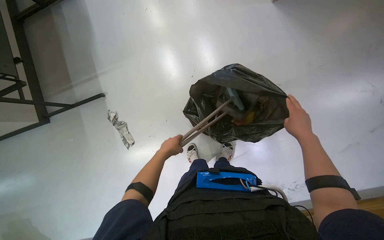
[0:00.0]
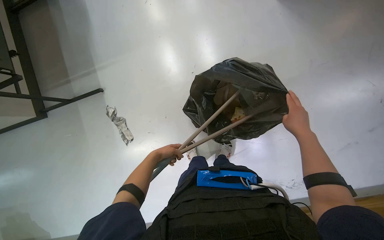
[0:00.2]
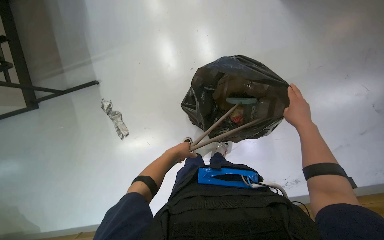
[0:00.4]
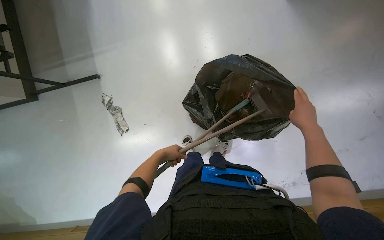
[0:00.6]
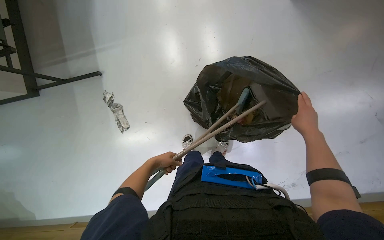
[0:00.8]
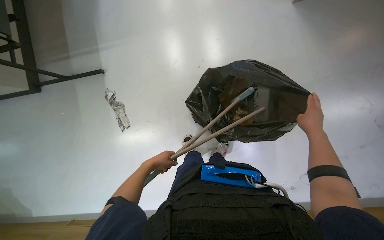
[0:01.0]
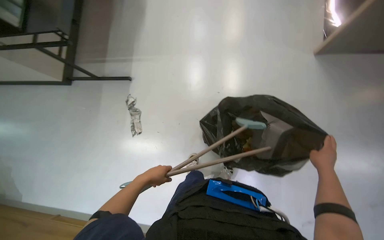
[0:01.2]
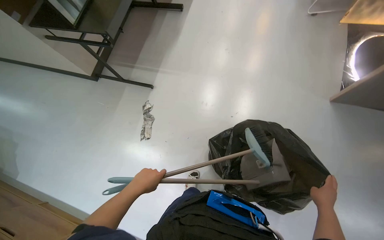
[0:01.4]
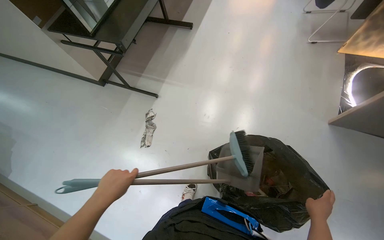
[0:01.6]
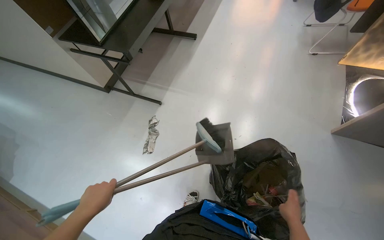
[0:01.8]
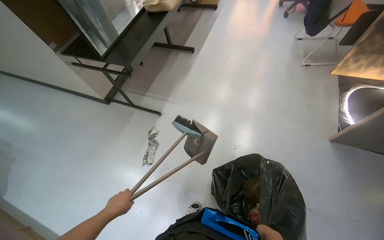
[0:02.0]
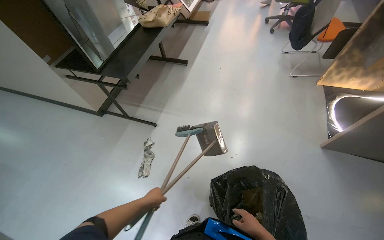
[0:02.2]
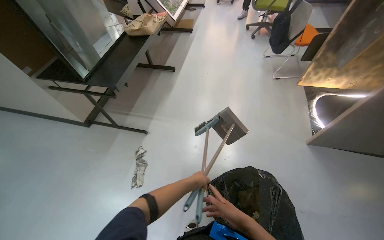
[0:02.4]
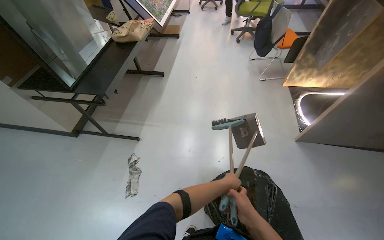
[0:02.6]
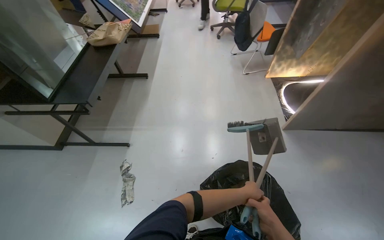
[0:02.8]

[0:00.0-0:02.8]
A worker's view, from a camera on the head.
Job: sweeping floor.
The whole recording: Sweeping and collecting trash. The worker sweeps the floor with a broom and collects trash into a black bag.
0:00.0 to 0:01.4: The scene turns about 35 degrees clockwise in the picture.
0:01.4 to 0:02.8: The view tilts some 15 degrees upward. The left hand moves to the right, roughly 35 cm. The right hand heads to the left, covering roughly 25 cm.

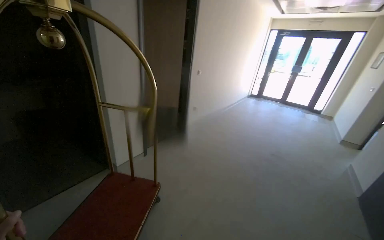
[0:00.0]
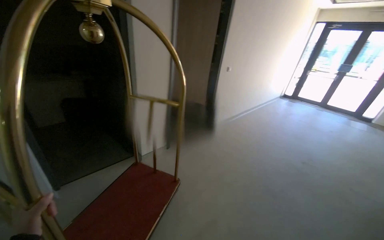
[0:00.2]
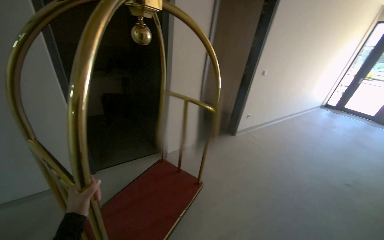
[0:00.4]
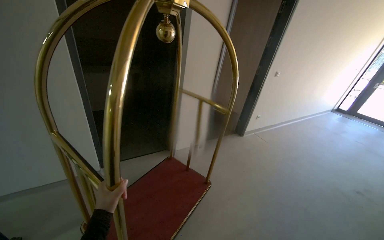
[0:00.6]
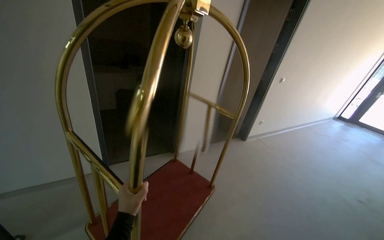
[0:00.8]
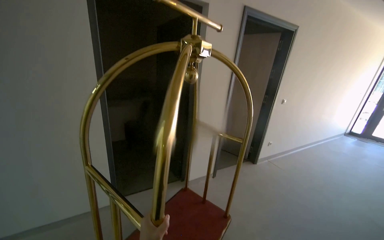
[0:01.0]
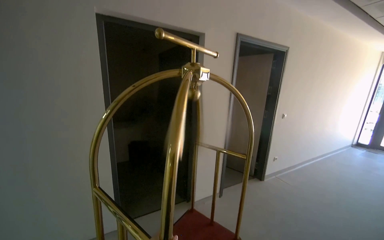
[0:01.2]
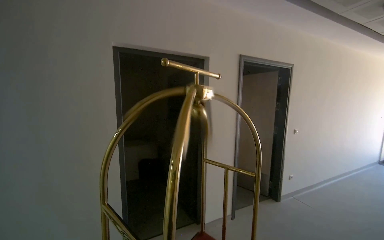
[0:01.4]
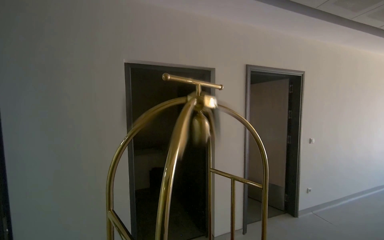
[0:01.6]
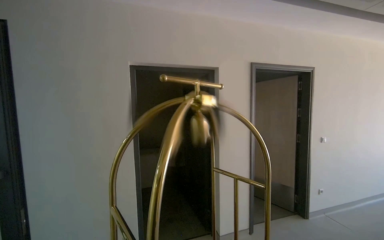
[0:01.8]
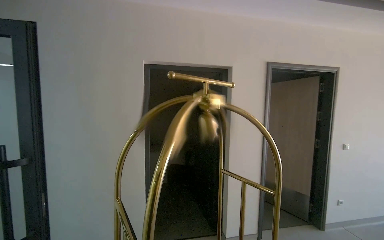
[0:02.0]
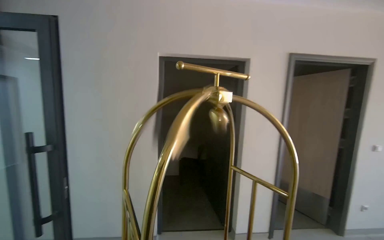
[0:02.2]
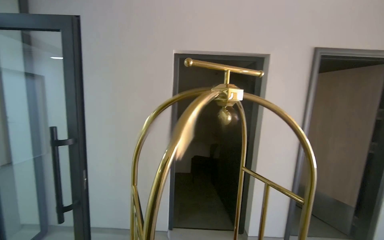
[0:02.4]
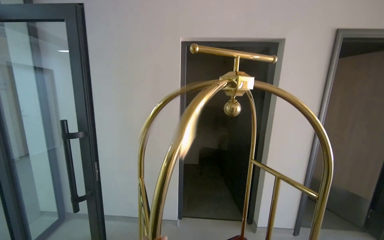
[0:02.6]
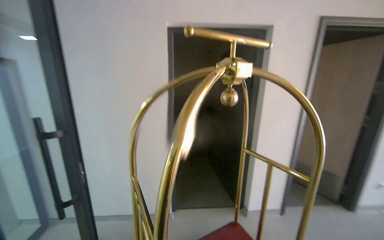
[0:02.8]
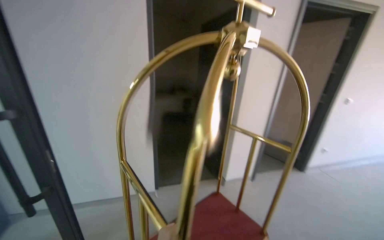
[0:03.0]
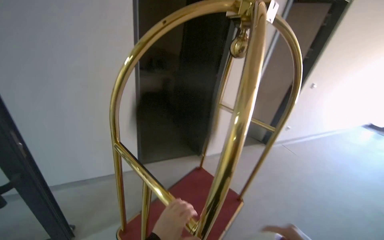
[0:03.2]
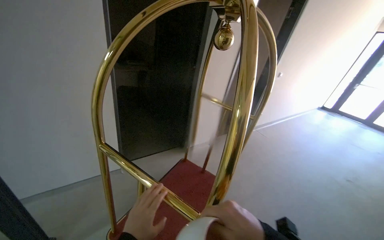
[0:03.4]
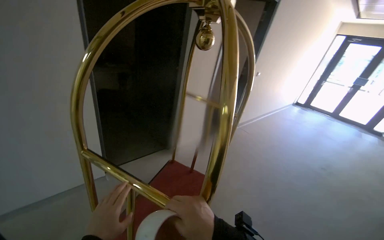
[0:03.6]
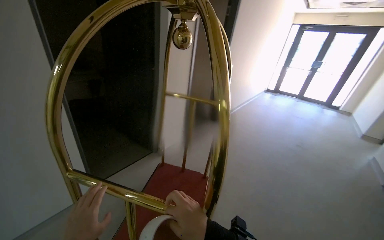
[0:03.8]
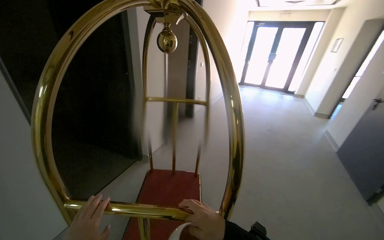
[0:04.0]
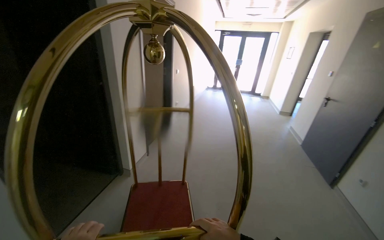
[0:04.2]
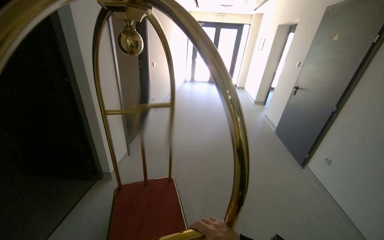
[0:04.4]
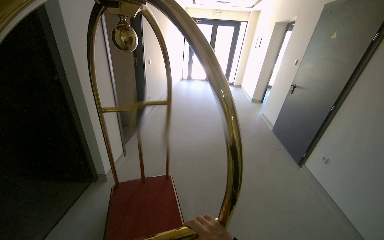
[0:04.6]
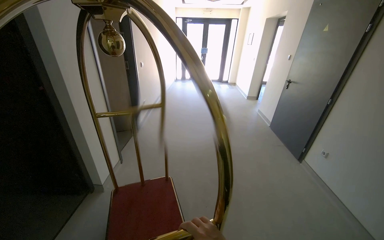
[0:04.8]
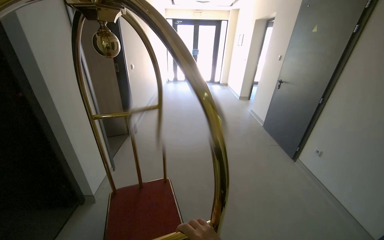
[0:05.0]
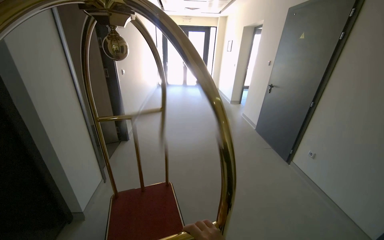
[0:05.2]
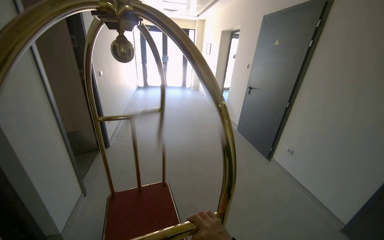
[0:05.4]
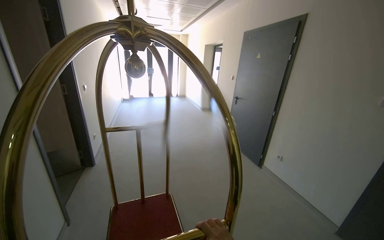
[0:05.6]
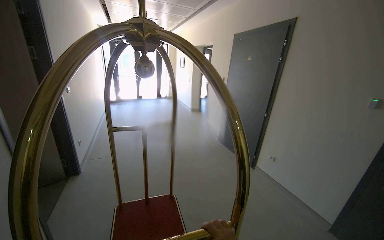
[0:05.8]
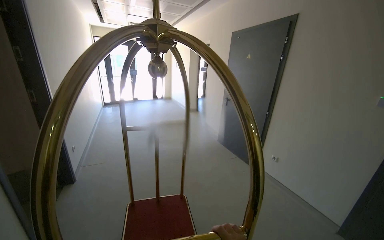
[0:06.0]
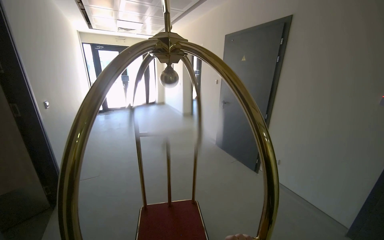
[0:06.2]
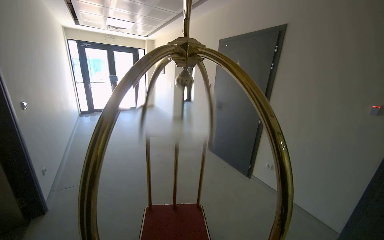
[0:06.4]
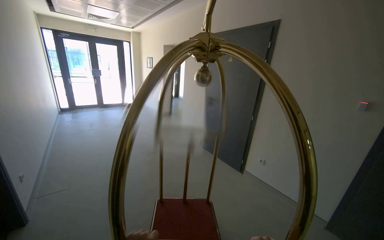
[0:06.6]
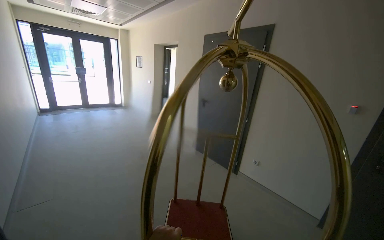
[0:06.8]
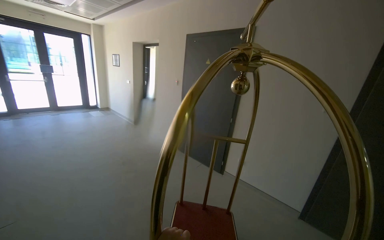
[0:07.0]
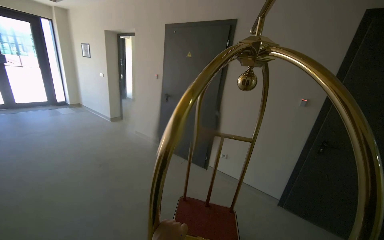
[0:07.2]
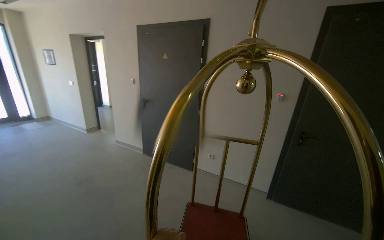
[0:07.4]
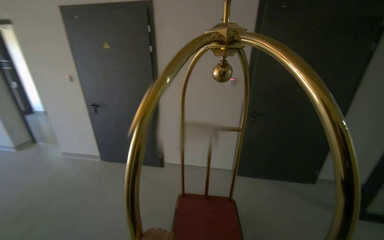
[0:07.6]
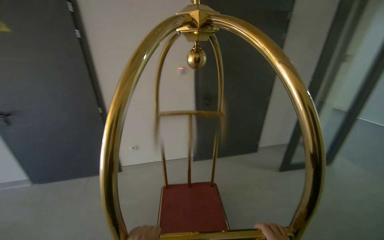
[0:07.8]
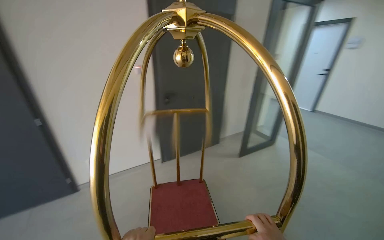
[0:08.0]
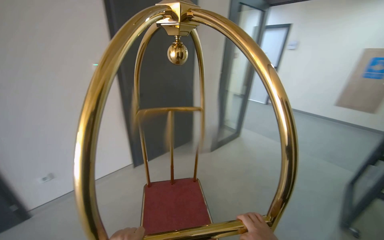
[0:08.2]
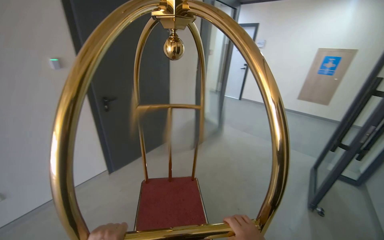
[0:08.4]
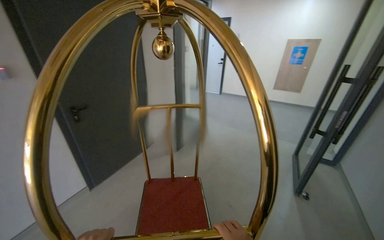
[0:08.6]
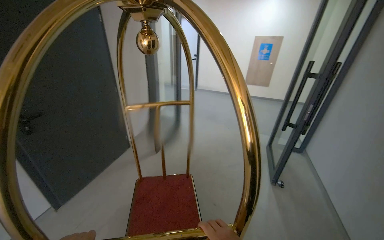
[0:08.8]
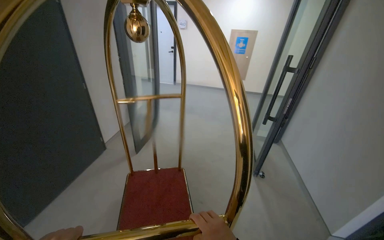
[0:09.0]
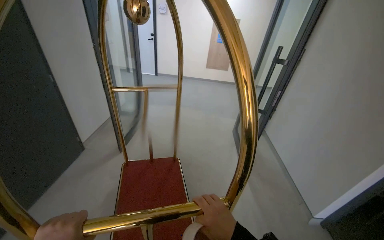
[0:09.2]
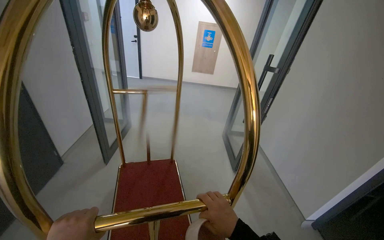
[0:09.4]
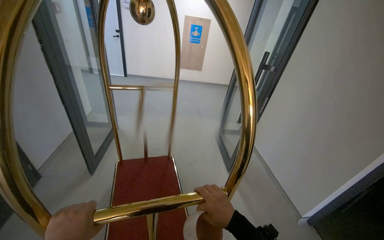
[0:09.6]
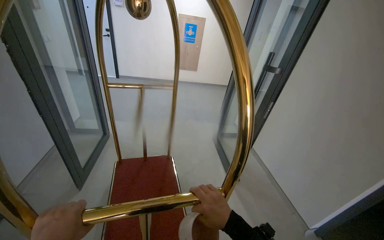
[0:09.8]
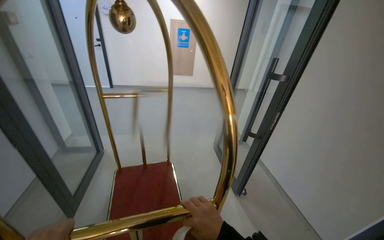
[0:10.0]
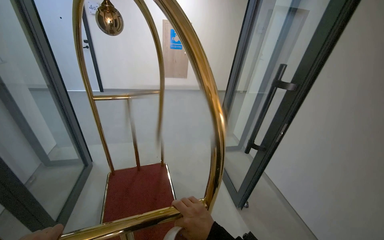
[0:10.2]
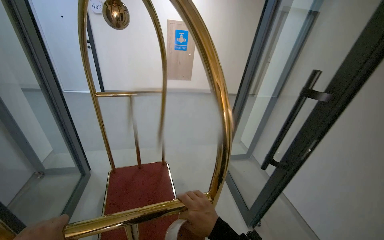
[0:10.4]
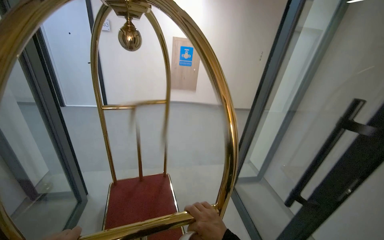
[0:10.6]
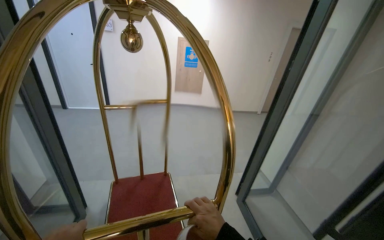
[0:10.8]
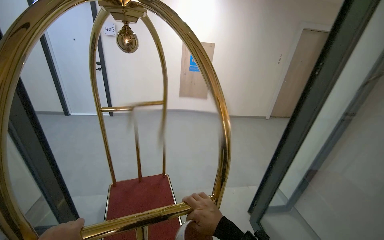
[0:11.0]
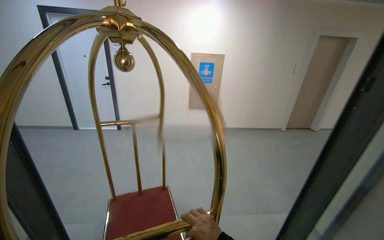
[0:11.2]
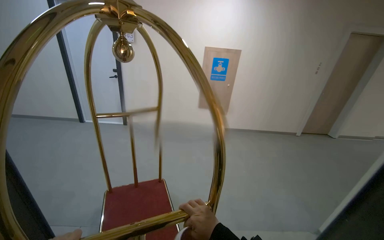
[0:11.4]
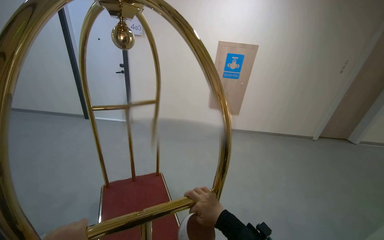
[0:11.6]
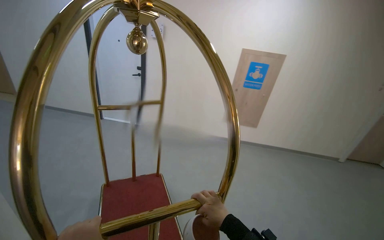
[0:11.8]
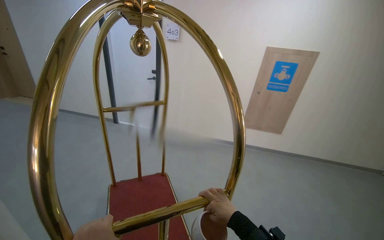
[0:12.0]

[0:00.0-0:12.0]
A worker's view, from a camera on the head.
Job: organizing items.
The whole recording: Pushing empty luggage cart. The worker pushes an empty luggage cart down the hallway.
0:00.0 to 0:01.6: The view swings some 30 degrees to the left. The wearer looks some 25 degrees further upward.
0:01.6 to 0:03.0: The view tilts some 20 degrees downward.
0:03.0 to 0:04.4: The wearer's head swings roughly 65 degrees to the right. The wearer looks approximately 15 degrees further downward.
0:04.4 to 0:06.0: The head travels about 60 cm. The wearer's head swings roughly 30 degrees to the right.
0:06.0 to 0:07.6: The wearer moves roughly 80 cm. The head turns to the right by some 60 degrees.
0:07.6 to 0:09.0: The camera is carried about 70 cm. The head rotates roughly 90 degrees to the right.
0:09.0 to 0:10.4: The head travels about 1 m. The camera sweeps to the right, by some 25 degrees.
0:10.4 to 0:12.0: The camera is carried approximately 1 m. The wearer looks some 30 degrees further to the left.

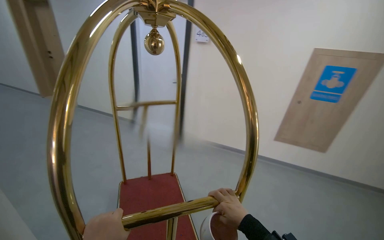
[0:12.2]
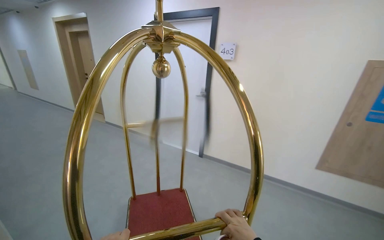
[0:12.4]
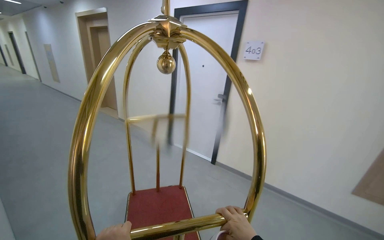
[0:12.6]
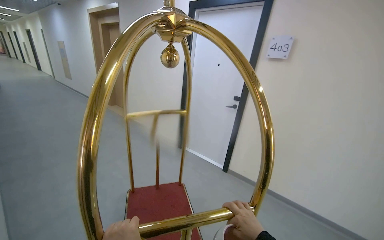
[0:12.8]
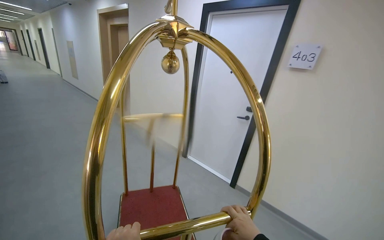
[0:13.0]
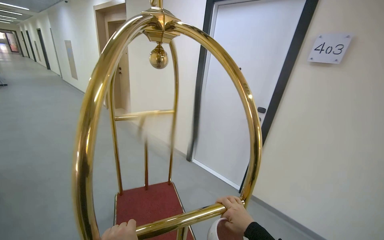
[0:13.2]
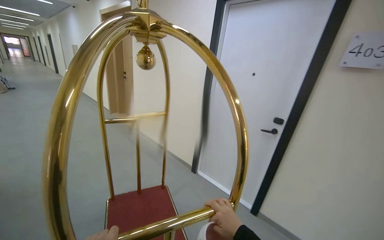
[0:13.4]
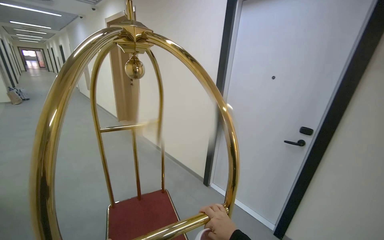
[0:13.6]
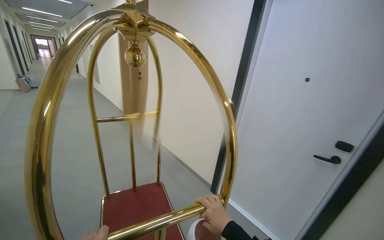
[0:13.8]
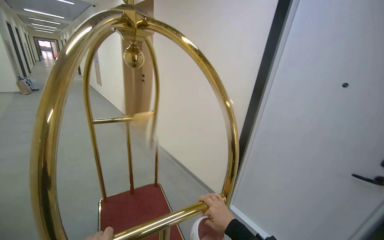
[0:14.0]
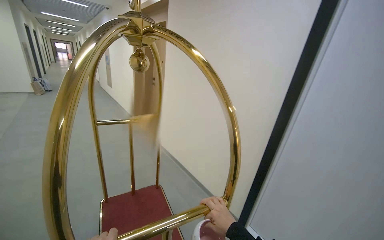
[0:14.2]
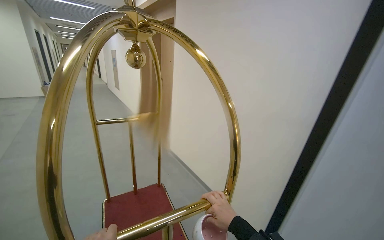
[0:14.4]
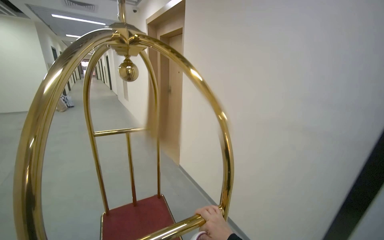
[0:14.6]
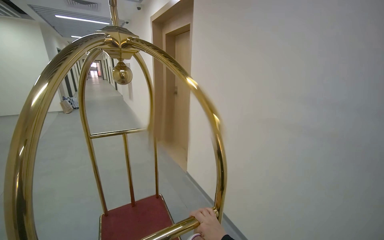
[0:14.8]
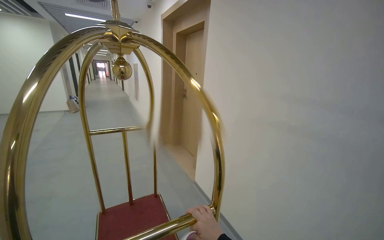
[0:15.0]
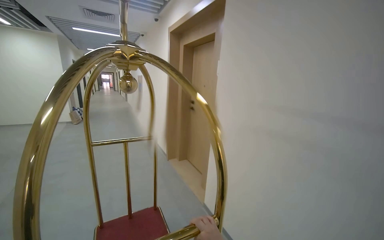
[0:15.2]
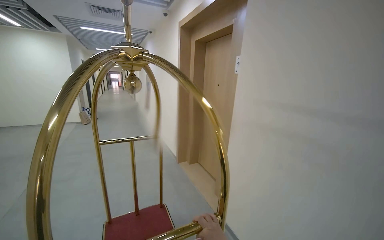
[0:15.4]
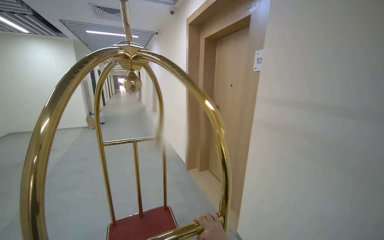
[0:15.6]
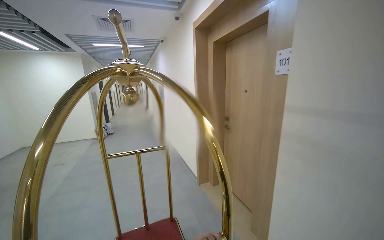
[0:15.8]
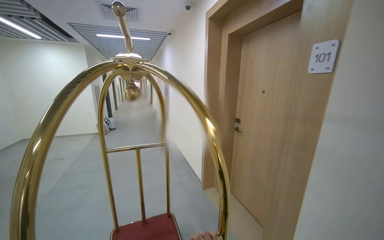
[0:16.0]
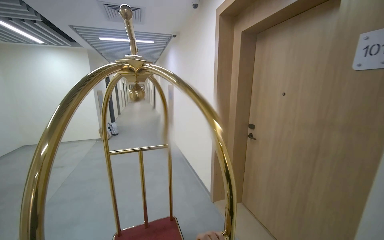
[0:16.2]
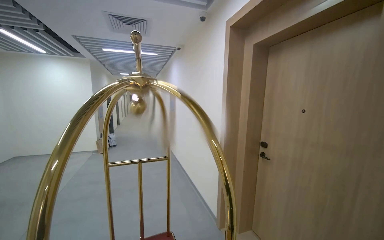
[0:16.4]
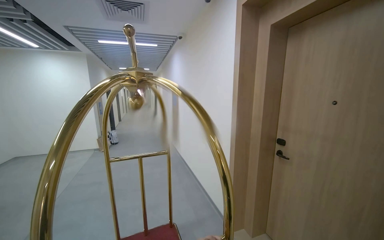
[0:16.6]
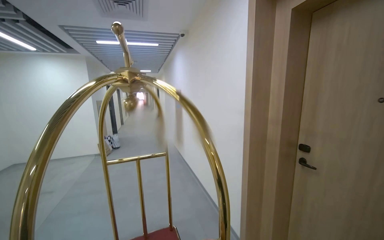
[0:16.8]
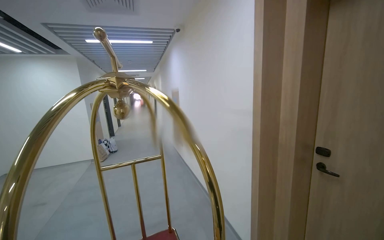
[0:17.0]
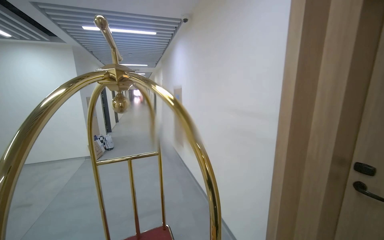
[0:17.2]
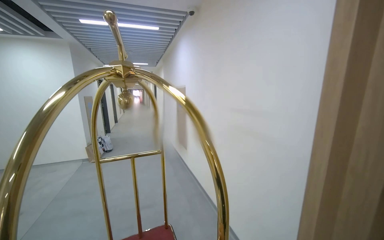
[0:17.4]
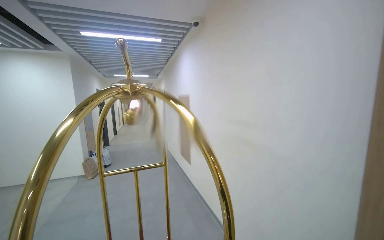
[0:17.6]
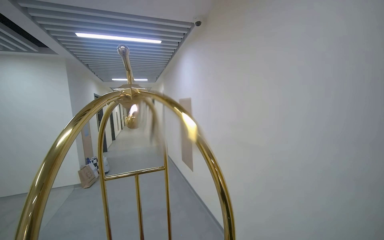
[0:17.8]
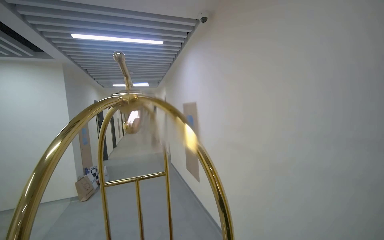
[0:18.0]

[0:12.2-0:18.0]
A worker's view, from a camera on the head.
Job: organizing items.
The whole recording: Pushing empty luggage cart. The worker pushes an empty luggage cart down the hallway.
0:13.6 to 0:15.0: The wearer moves approximately 70 cm.
0:16.6 to 0:18.0: The camera is carried some 1 m.
